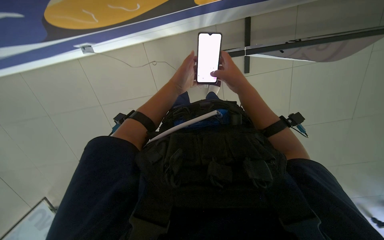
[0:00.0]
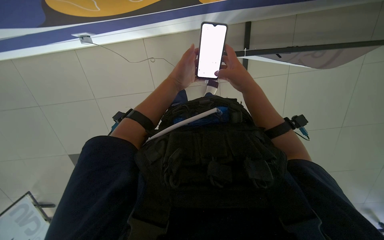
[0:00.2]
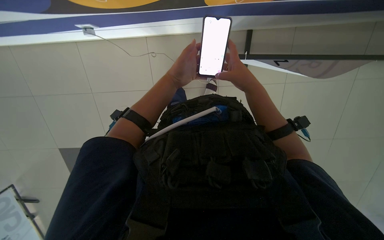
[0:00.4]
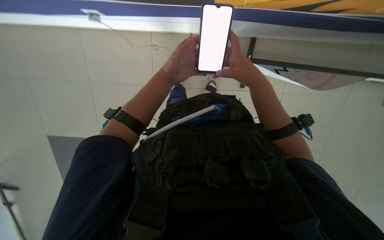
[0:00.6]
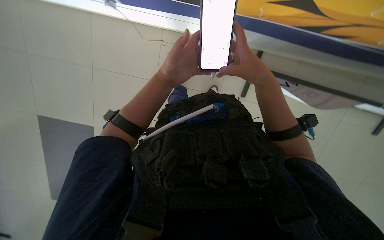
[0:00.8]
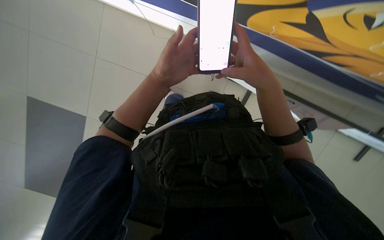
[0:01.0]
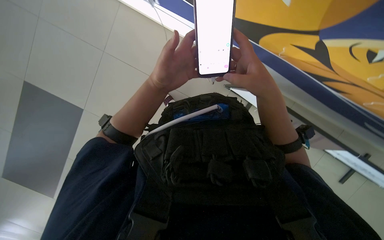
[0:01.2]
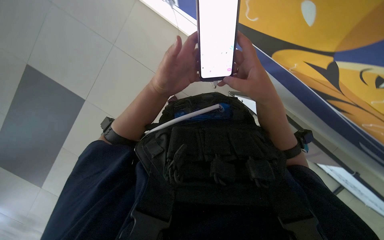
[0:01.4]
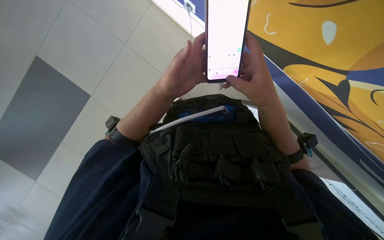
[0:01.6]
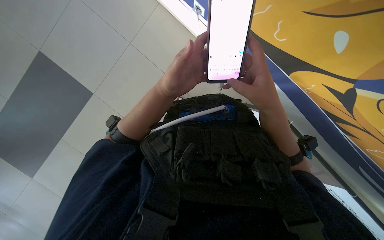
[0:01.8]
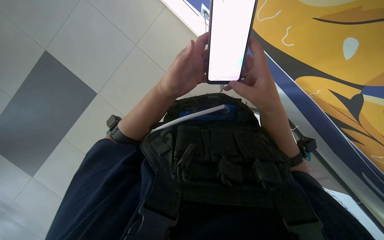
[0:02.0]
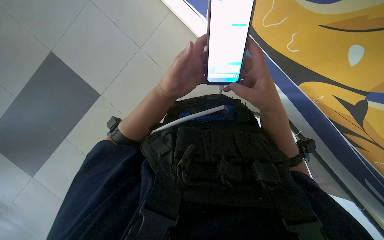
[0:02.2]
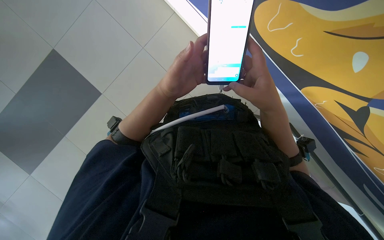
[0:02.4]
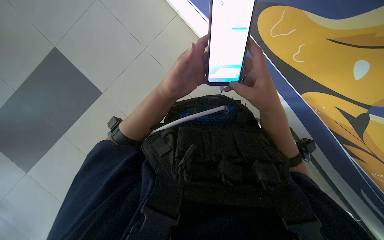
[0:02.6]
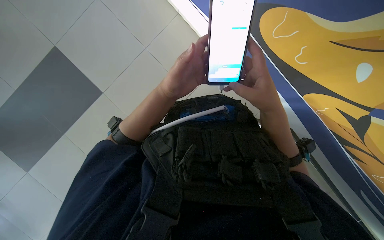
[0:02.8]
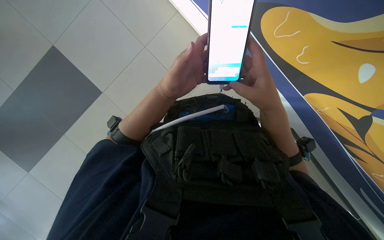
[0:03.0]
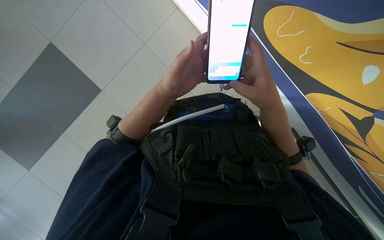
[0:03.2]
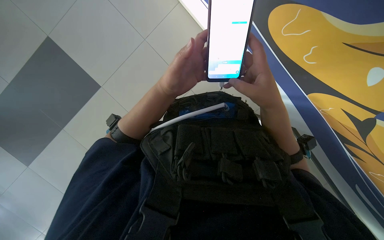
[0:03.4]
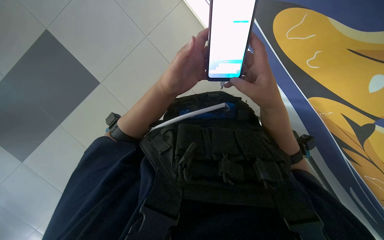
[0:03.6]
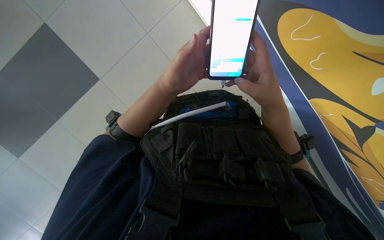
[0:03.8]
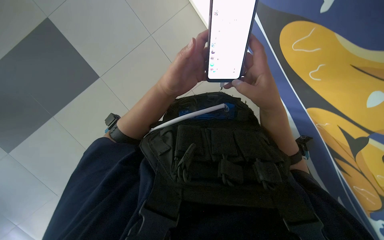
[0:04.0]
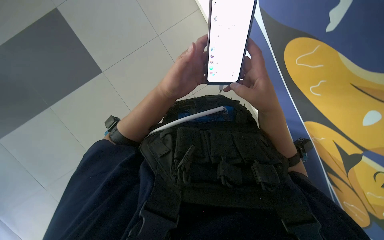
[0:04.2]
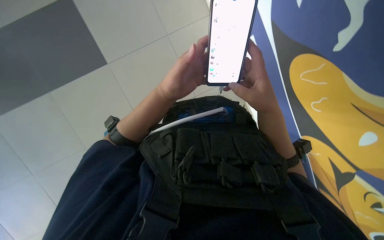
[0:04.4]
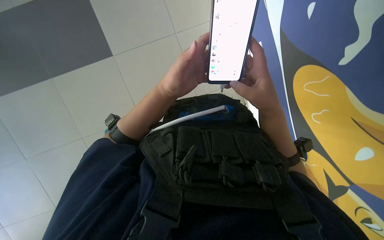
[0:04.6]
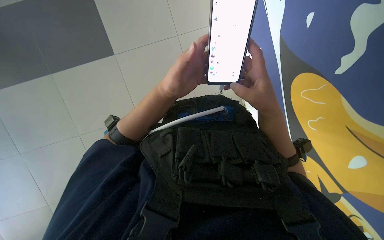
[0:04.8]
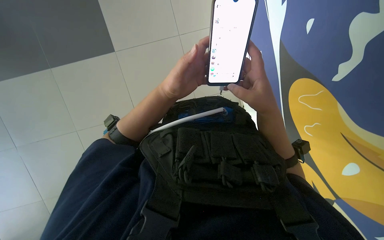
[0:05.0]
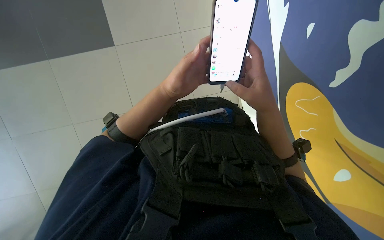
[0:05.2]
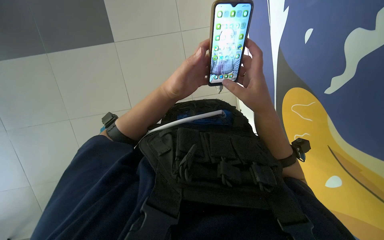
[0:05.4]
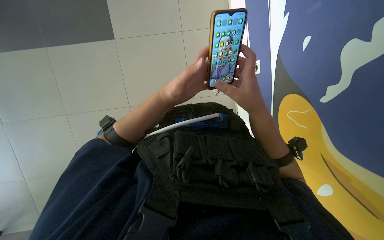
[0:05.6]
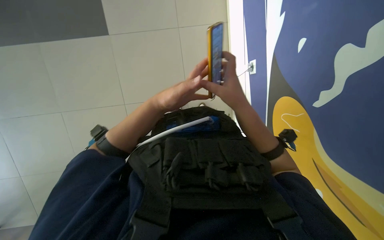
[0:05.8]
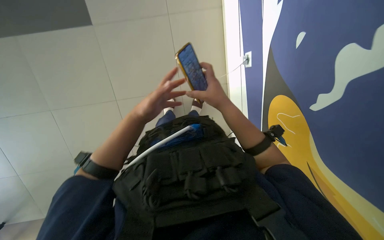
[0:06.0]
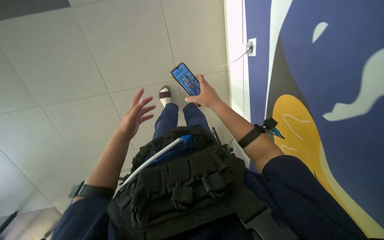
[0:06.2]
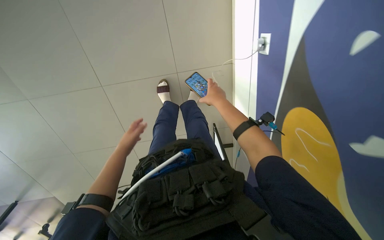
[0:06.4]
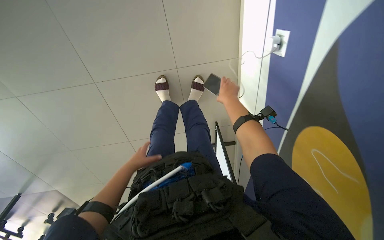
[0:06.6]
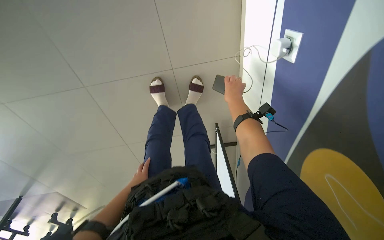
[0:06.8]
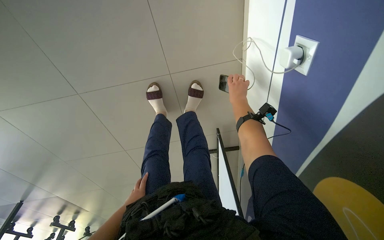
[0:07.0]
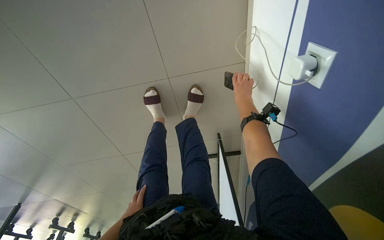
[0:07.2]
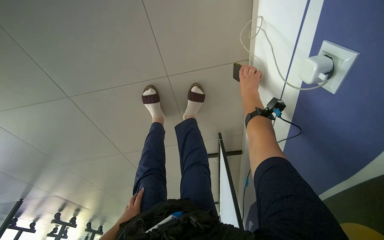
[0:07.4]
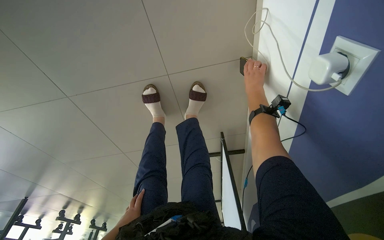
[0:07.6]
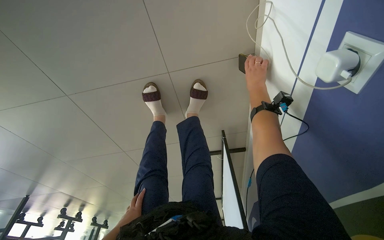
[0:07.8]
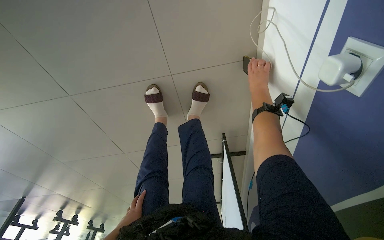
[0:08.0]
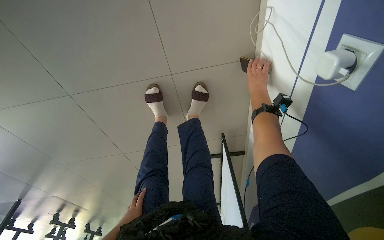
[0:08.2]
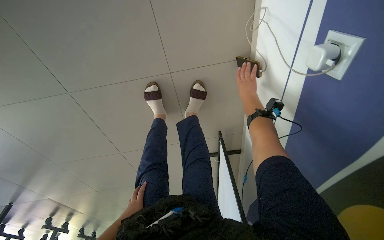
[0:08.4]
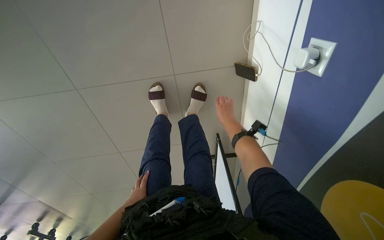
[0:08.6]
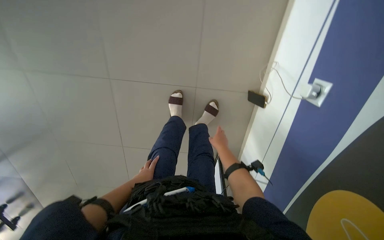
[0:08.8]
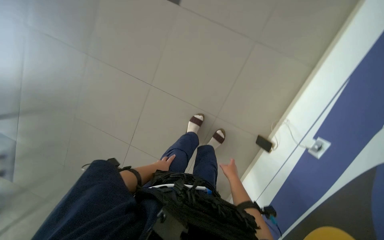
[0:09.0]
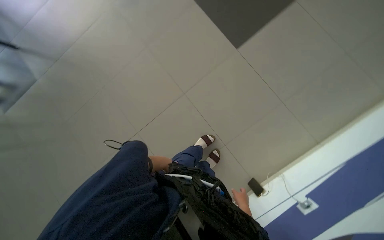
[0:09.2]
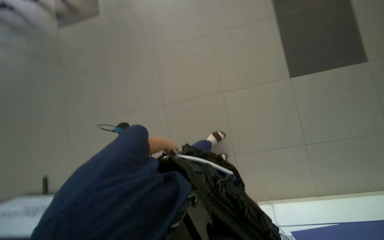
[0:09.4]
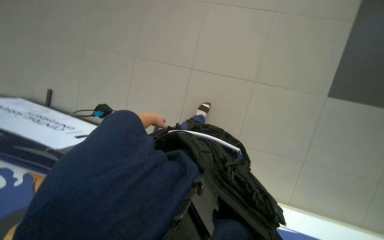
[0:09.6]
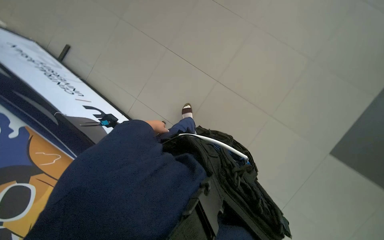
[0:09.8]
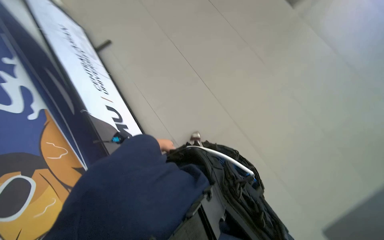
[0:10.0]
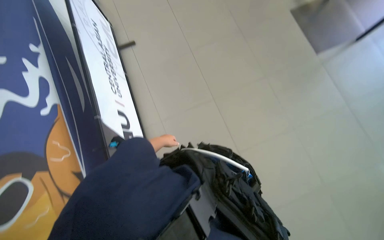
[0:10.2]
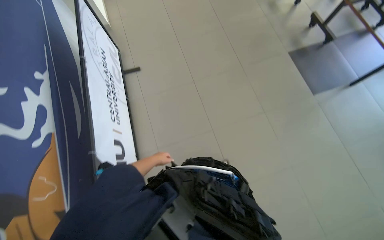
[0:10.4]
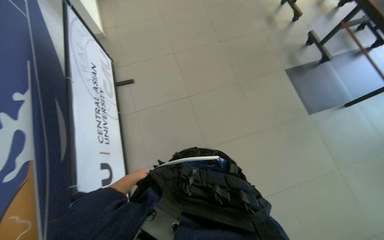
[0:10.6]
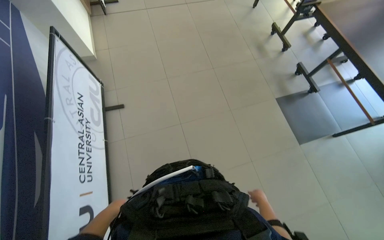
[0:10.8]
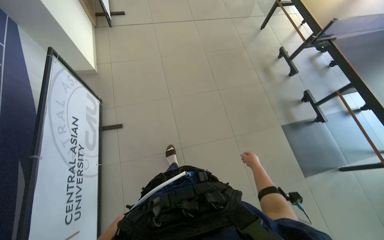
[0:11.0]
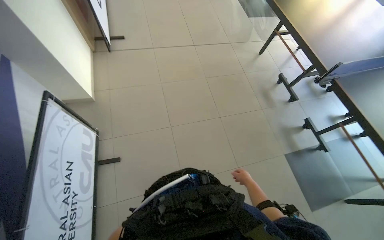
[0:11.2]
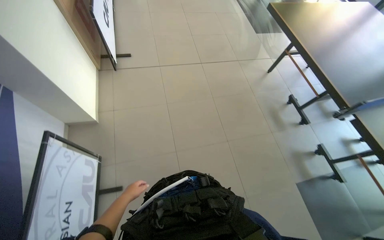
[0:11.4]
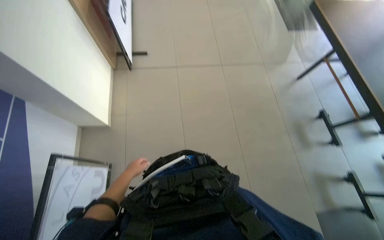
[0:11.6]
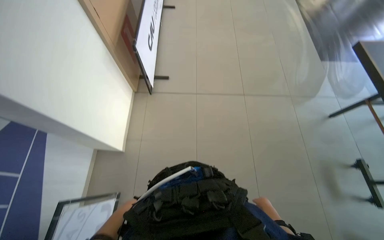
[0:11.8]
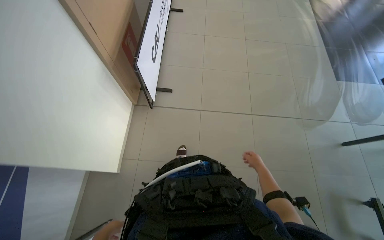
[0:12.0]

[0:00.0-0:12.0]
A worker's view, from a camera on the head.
Job: mopping floor.
The whole recording: Mopping floor. The worker continues mopping the tiled floor with a white mop head.
0:00.0 to 0:01.6: The scene turns roughly 30 degrees clockwise in the picture. The right hand is displaced nearer to the camera by approximately 10 cm.
0:01.6 to 0:03.0: The hands make small movements and keep their place.
0:04.4 to 0:06.0: The left hand shifts about 10 cm farther from the camera.
0:06.0 to 0:07.6: The head travels approximately 60 cm. The camera pitches downward, by some 25 degrees.
0:07.6 to 0:09.0: The wearer moves about 50 cm. The wearer looks about 30 degrees further upward. Everything in view rotates about 35 degrees clockwise.
0:09.0 to 0:10.4: The wearer moves some 80 cm. The view tips upward by roughly 15 degrees. Everything in view rotates roughly 85 degrees clockwise.
0:10.4 to 0:12.0: The camera travels some 2 m.

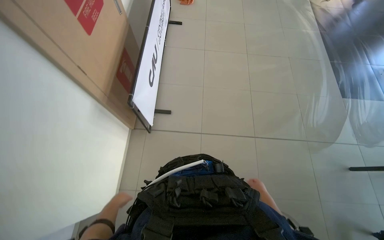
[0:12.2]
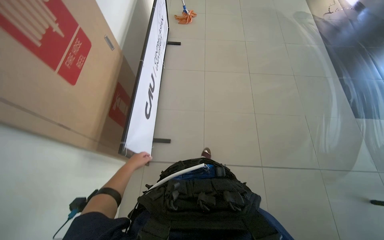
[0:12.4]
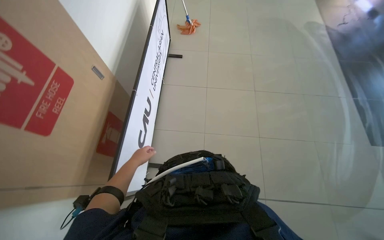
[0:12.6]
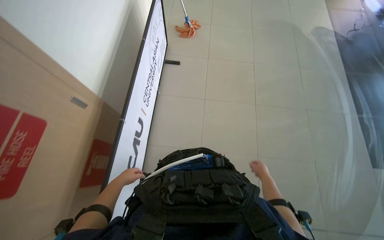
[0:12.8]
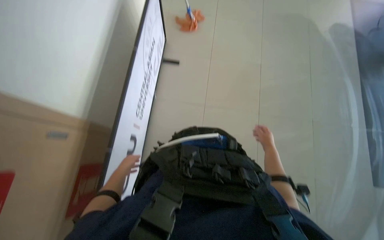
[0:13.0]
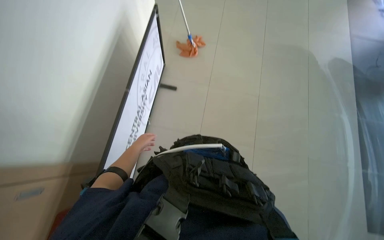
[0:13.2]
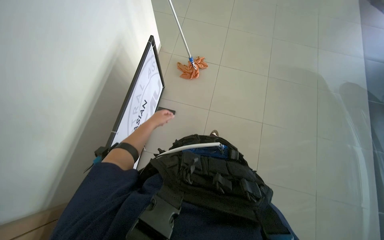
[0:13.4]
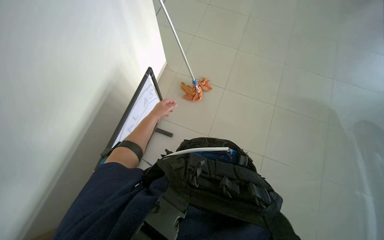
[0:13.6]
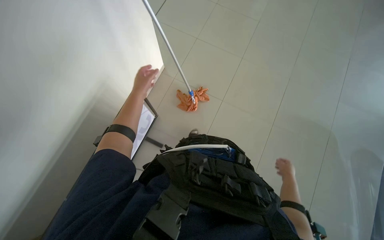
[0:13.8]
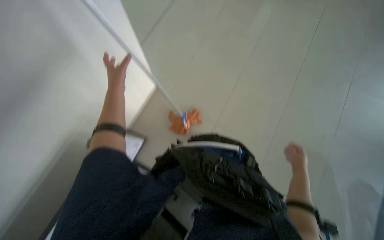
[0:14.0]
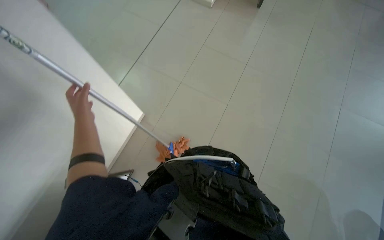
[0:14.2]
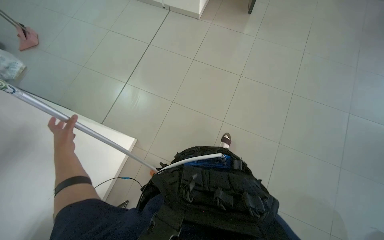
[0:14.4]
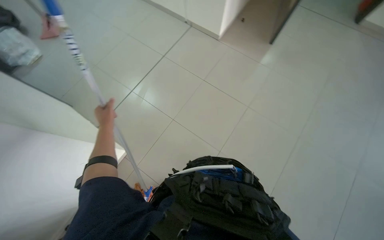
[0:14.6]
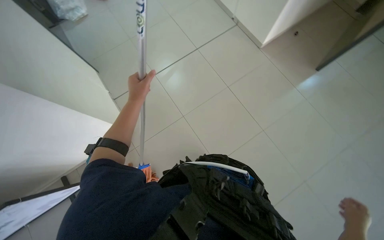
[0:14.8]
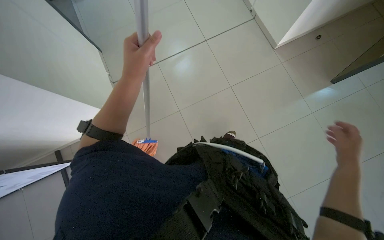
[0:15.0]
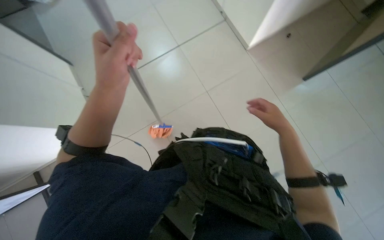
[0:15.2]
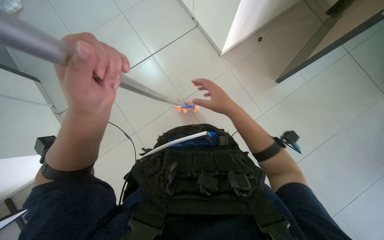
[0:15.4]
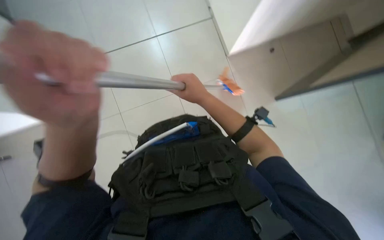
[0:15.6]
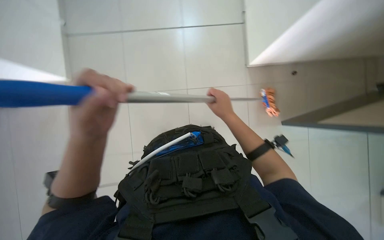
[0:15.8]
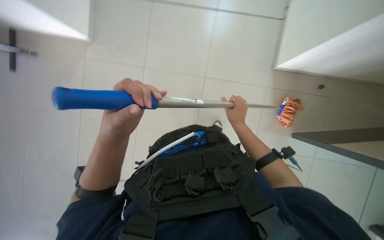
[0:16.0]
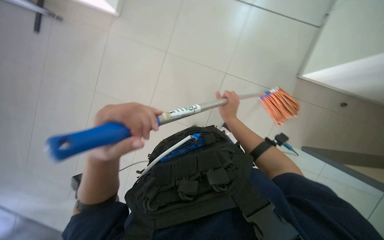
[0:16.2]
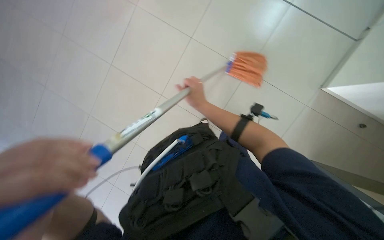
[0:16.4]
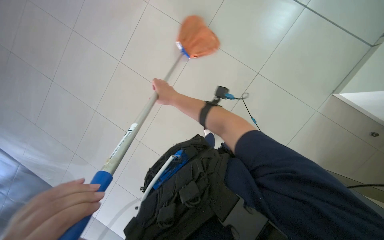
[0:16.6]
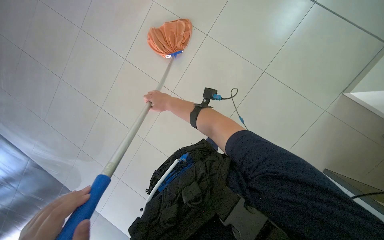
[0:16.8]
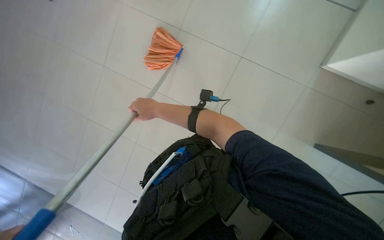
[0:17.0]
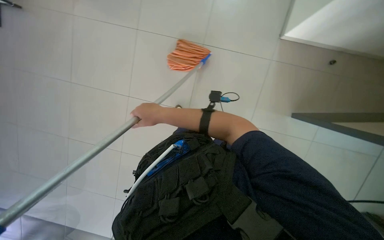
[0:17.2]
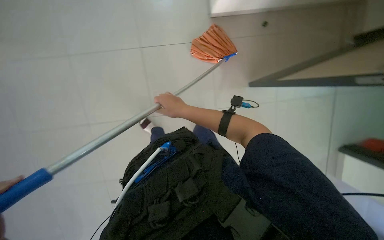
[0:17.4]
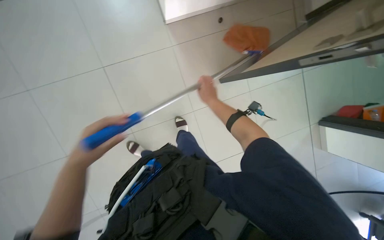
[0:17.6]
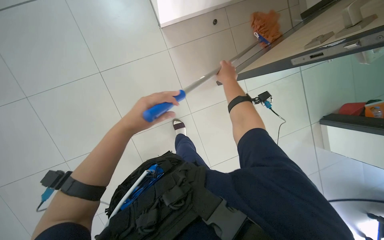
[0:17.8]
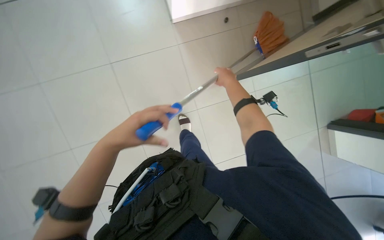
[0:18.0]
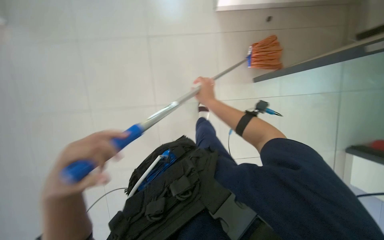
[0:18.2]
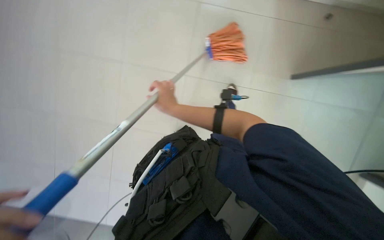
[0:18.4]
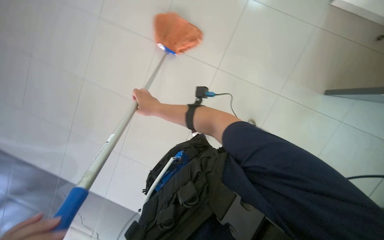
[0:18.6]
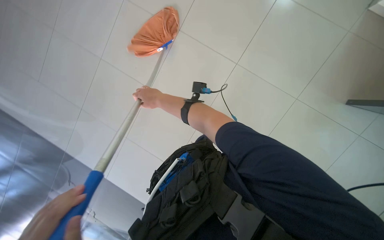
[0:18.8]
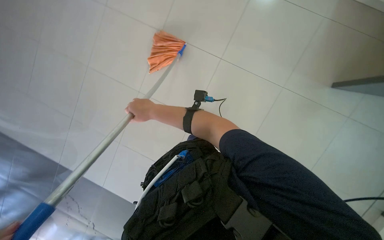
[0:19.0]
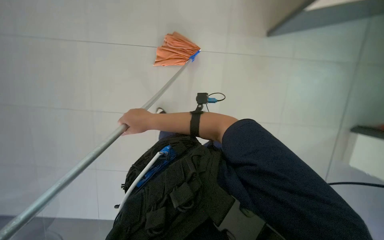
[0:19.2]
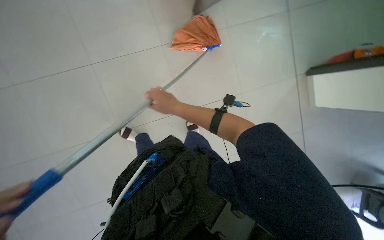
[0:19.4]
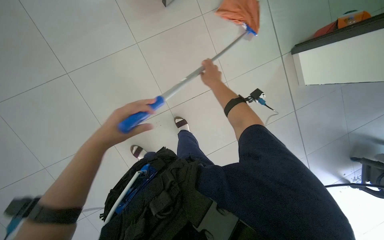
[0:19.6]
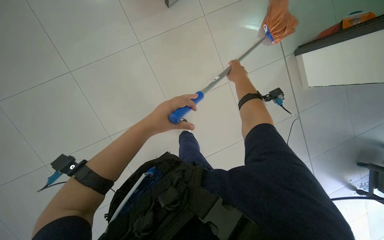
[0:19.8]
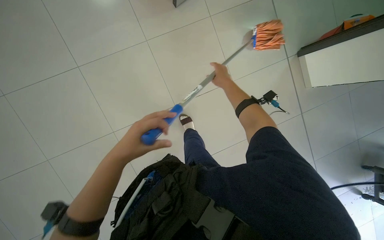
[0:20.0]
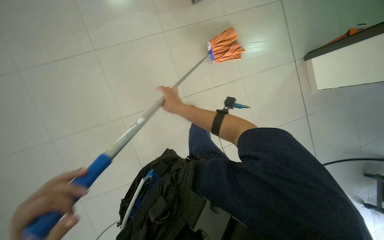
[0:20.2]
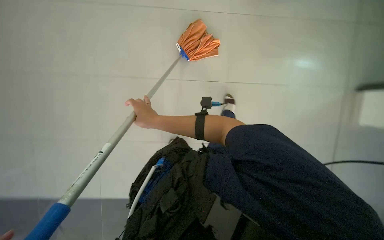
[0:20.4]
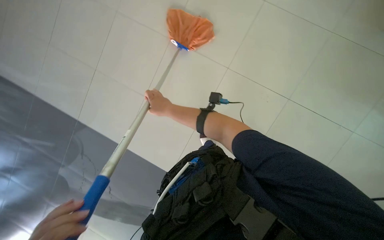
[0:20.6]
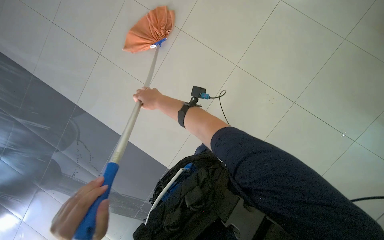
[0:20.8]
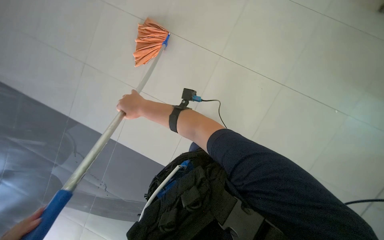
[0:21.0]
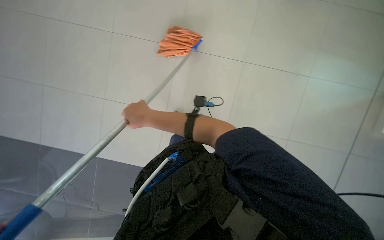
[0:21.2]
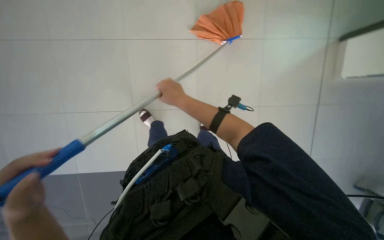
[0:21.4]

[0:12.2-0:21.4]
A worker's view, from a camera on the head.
Job: mopping floor.
The whole recording: Mopping floor. The worker continues mopping the tiled floor with a white mop head.
0:12.2 to 0:13.8: The wearer moves some 2 m.
0:19.8 to 0:21.4: The right hand travels to the left and down the picture by approximately 35 cm.
